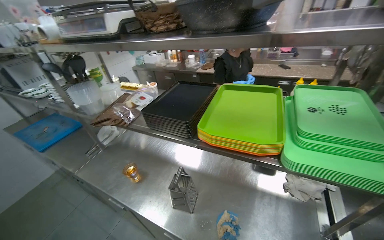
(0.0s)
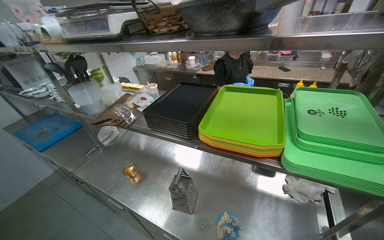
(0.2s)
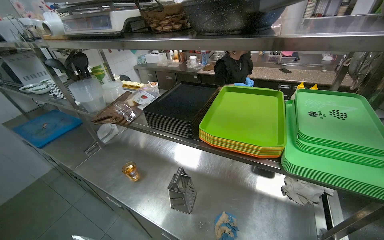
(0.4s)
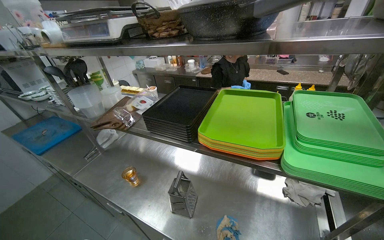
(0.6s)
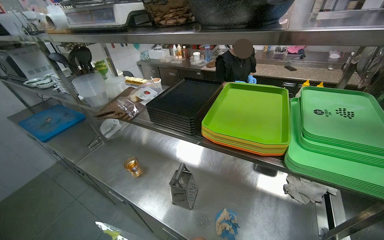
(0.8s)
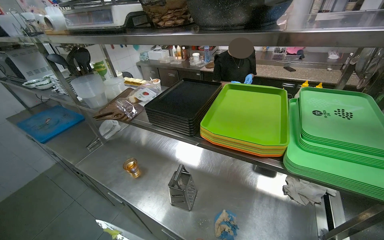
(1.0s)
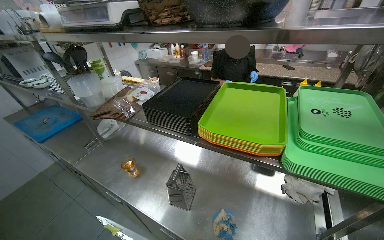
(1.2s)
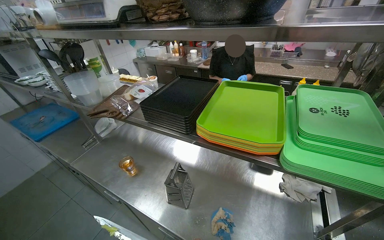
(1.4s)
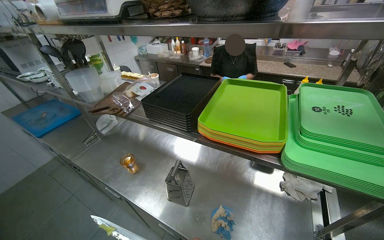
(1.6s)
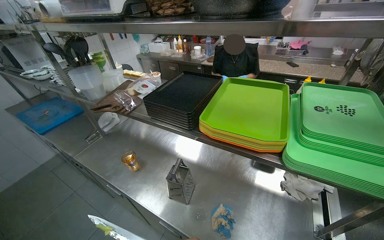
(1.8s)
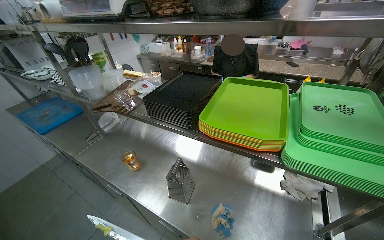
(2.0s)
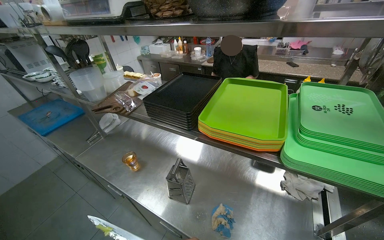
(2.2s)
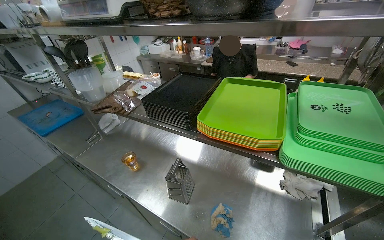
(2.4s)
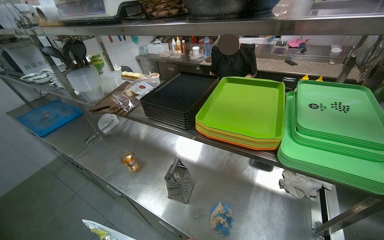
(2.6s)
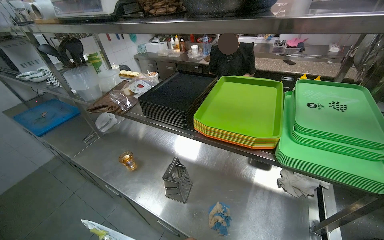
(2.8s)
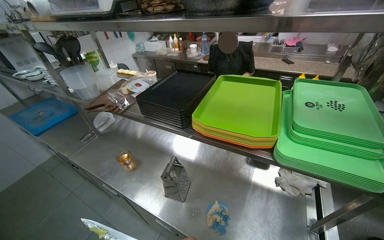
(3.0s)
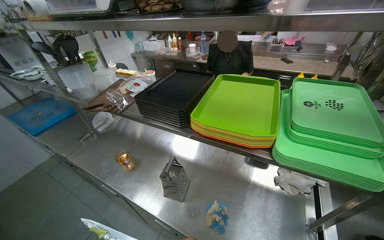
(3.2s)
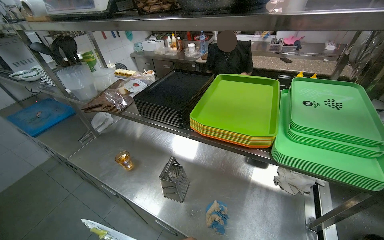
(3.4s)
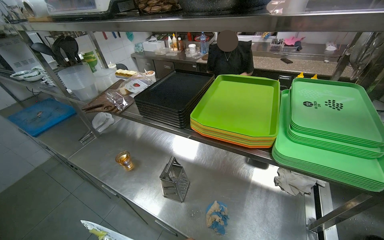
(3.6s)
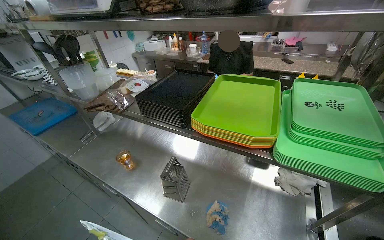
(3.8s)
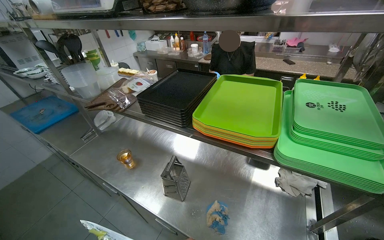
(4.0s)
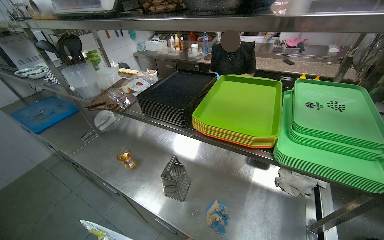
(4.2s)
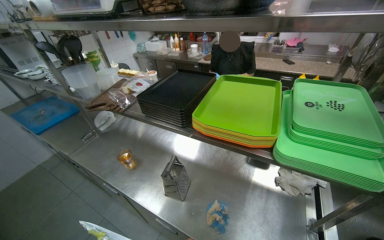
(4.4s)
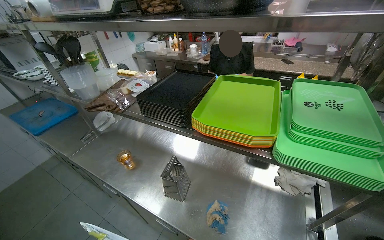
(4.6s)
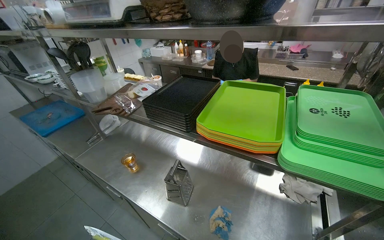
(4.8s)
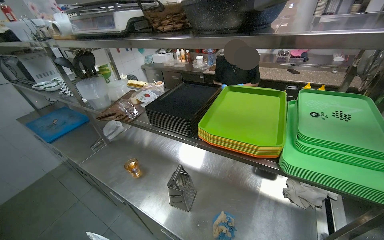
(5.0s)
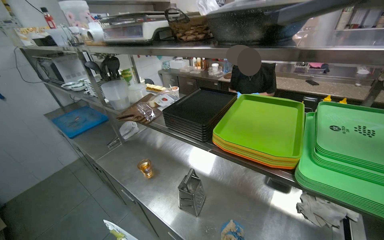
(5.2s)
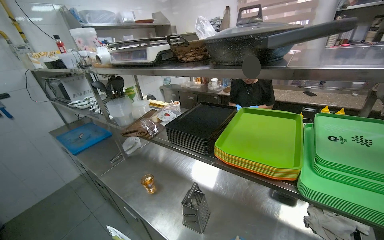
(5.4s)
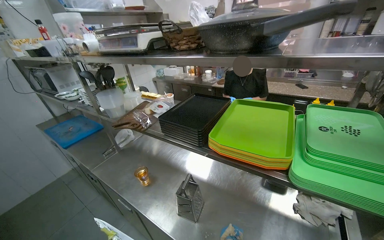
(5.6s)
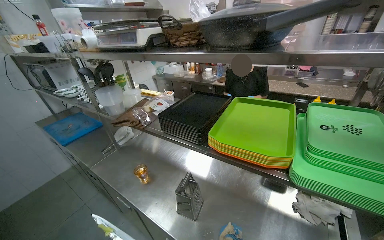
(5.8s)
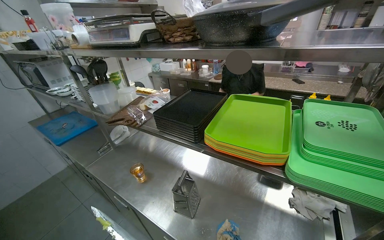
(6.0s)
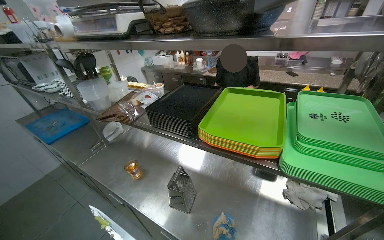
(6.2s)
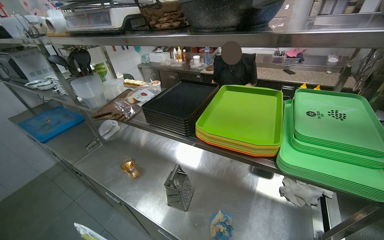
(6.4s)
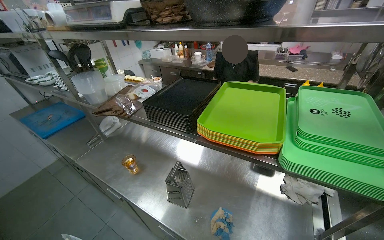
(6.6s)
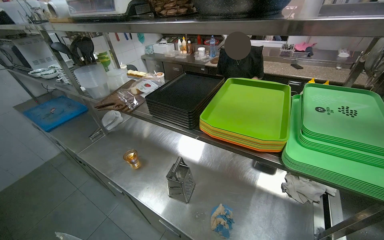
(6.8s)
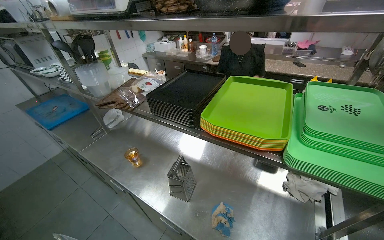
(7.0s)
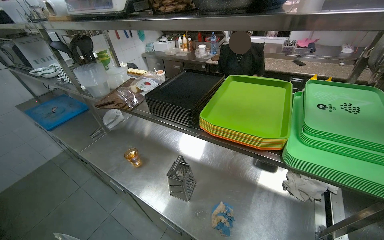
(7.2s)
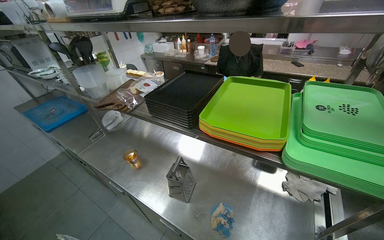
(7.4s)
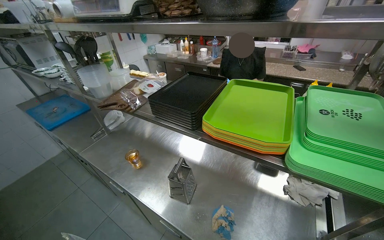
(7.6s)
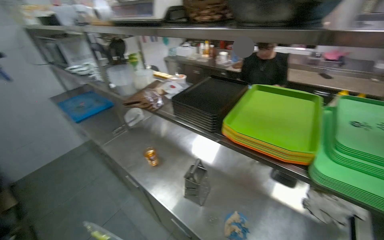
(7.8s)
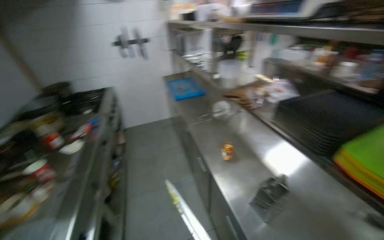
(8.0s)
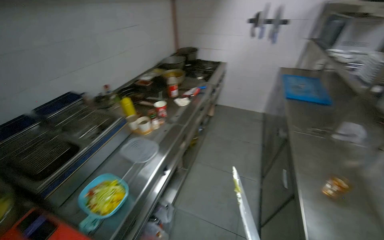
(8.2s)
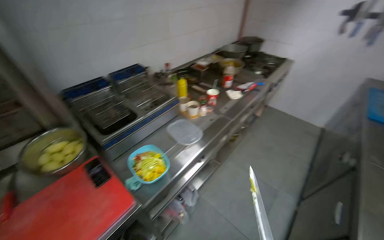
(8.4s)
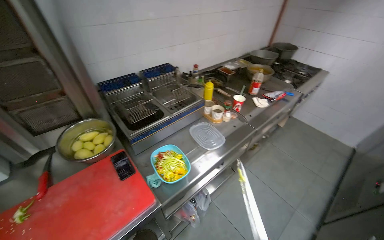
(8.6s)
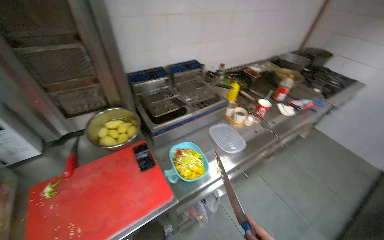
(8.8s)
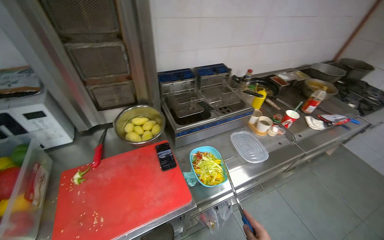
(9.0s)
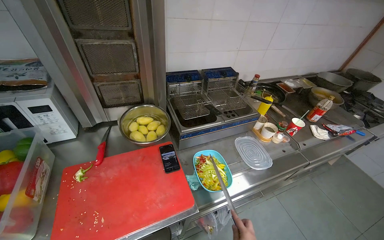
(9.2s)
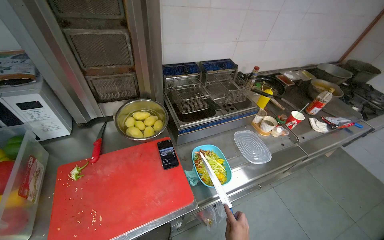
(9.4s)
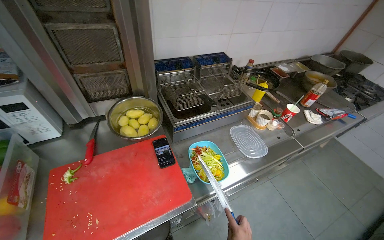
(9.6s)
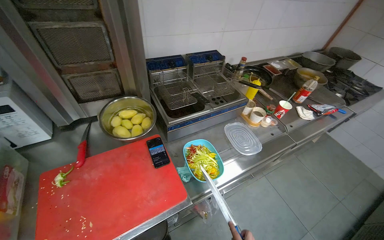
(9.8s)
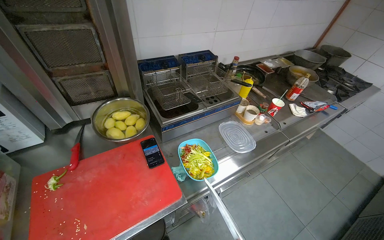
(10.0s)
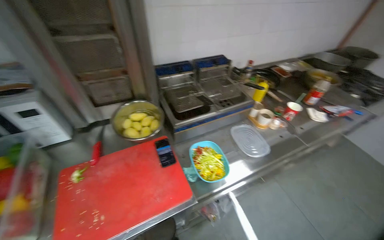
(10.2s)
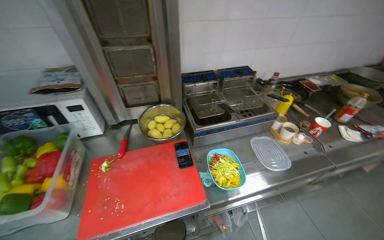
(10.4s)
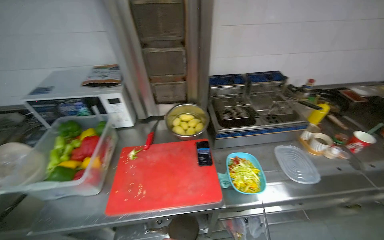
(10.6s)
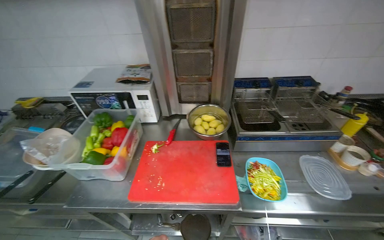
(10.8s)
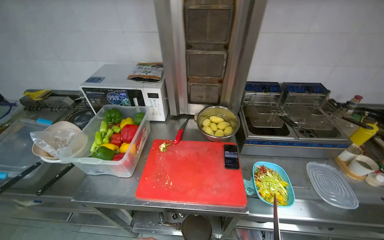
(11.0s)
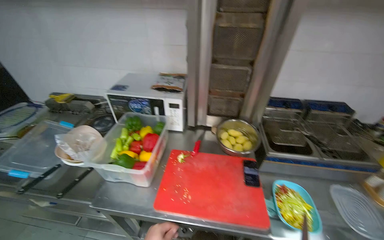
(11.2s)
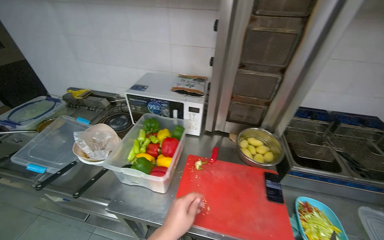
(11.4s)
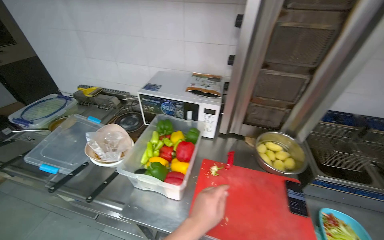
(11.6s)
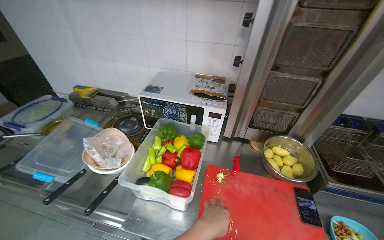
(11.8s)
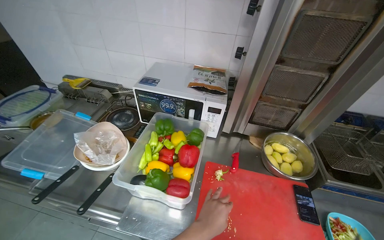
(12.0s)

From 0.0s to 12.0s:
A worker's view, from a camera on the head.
Job: preparing food.
The whole recording: Cutting bell peppers. The worker cuts bell peppers into strips on a red cutting board and transfers them to a container.
From 7.6s to 9.0s: The camera travels roughly 50 cm. The wearer looks some 125 degrees further to the left.
From 10.4s to 12.0s: The wearer looks roughly 30 degrees further to the left.

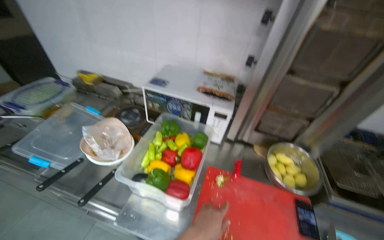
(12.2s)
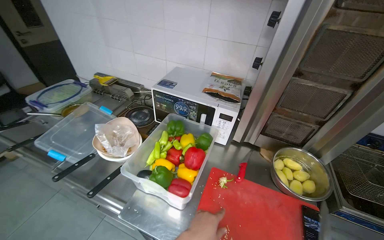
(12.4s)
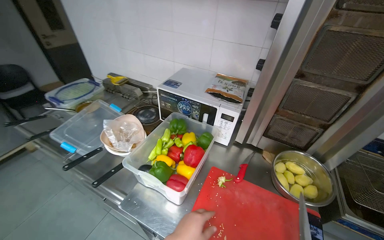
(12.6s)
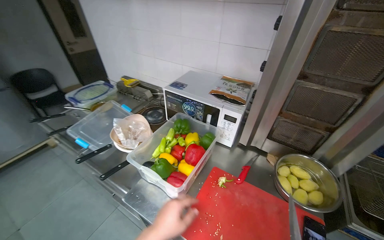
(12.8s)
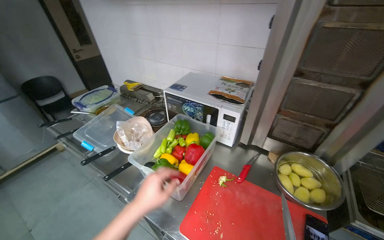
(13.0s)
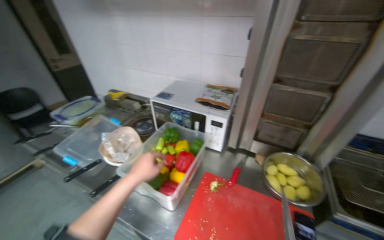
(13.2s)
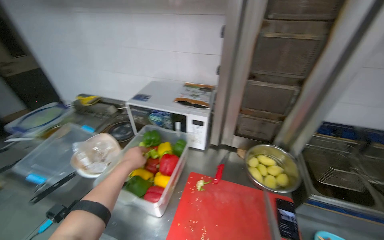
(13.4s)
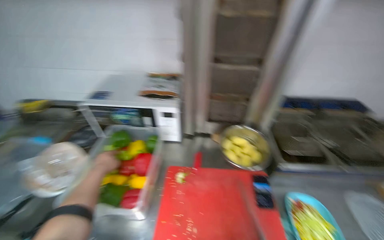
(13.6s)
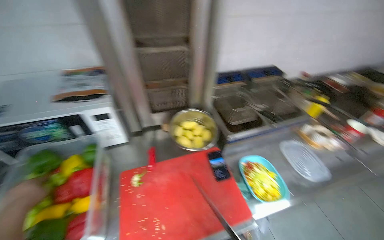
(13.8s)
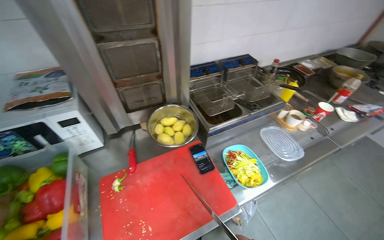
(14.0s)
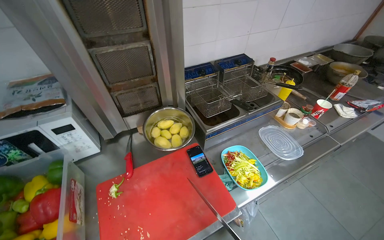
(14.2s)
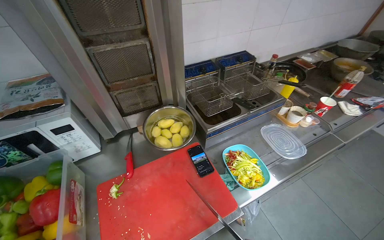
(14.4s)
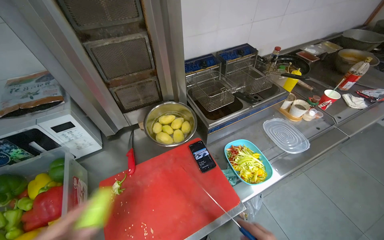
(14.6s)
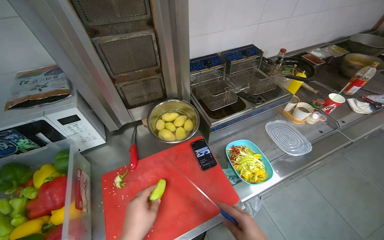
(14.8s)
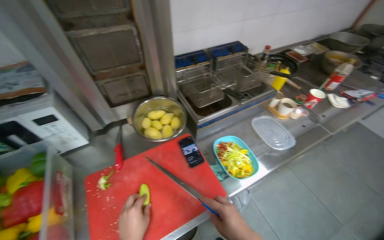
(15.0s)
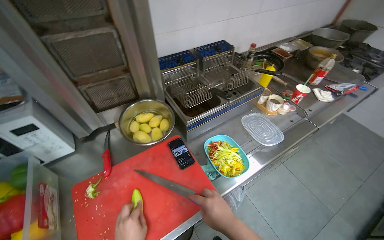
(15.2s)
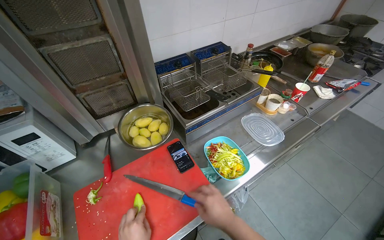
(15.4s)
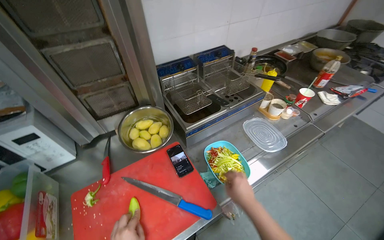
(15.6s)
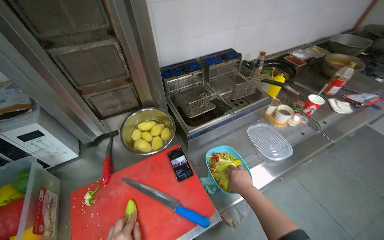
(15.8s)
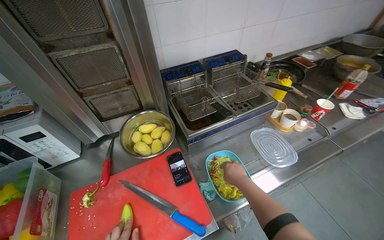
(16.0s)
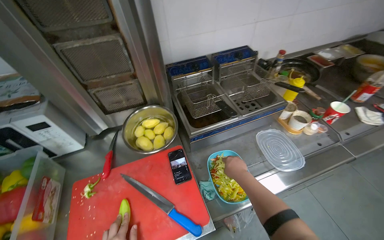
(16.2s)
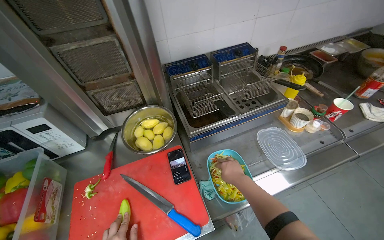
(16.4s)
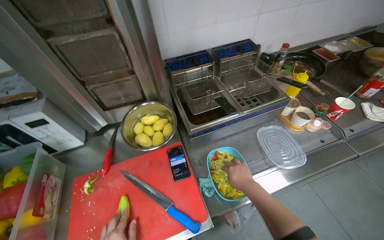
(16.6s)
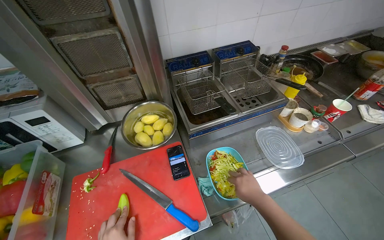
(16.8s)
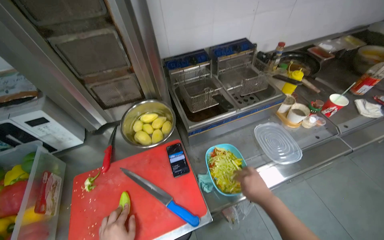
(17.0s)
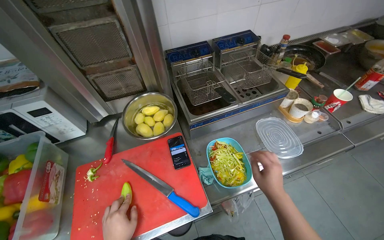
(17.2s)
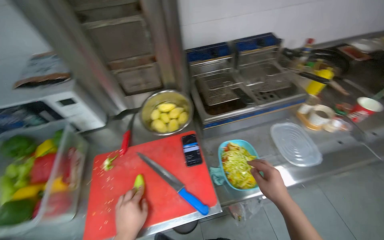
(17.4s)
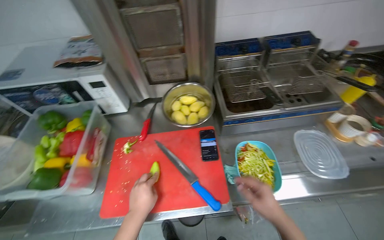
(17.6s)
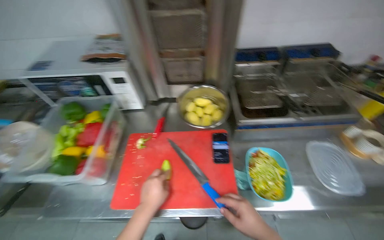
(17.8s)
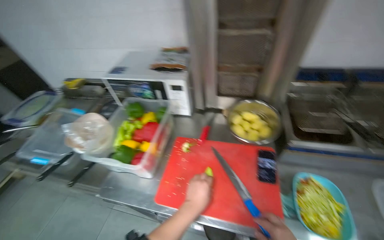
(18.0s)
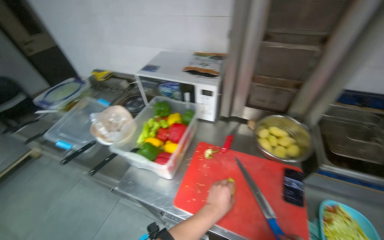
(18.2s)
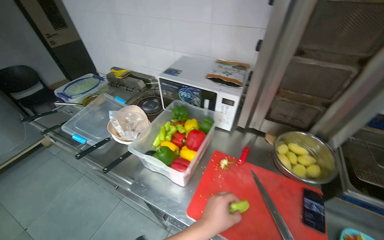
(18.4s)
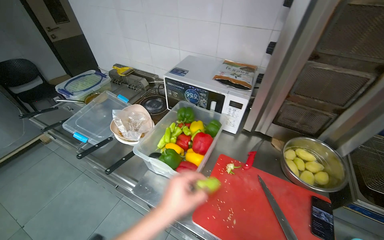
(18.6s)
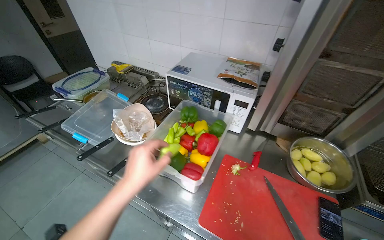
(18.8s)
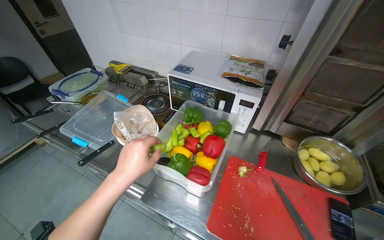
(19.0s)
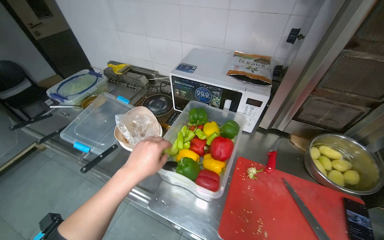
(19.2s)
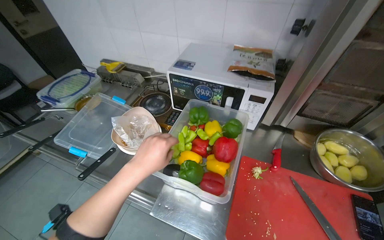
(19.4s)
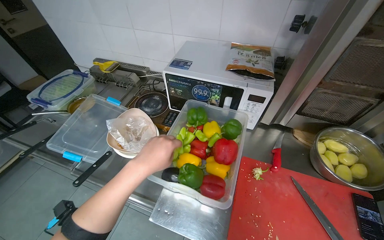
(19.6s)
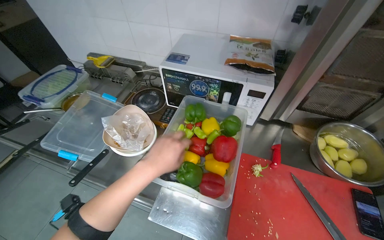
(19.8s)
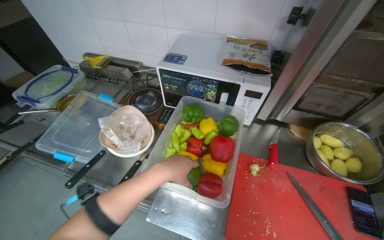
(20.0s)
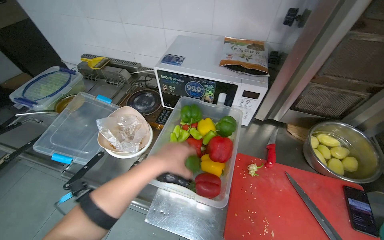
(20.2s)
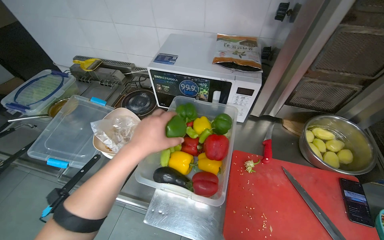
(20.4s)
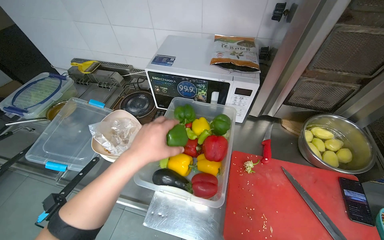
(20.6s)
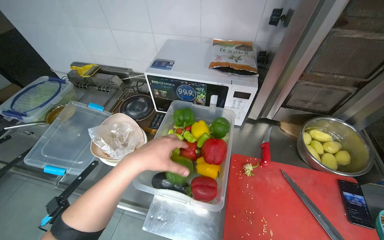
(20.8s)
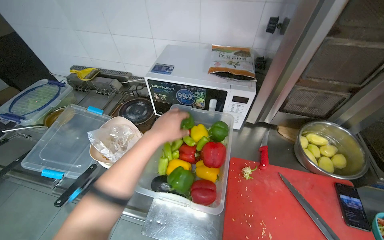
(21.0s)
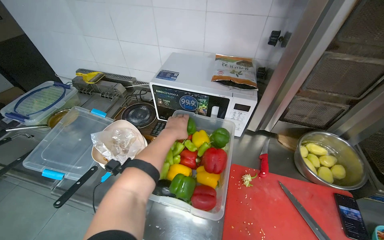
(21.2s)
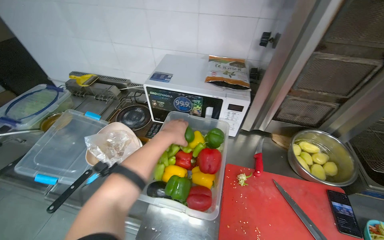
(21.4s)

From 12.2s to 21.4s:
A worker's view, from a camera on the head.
Job: preparing food.
The whole recording: Cutting bell peppers. The worker cuts bell peppers into strips on a red cutting board and transfers them to a container.
From 12.2s to 13.8s: The wearer's head swings some 35 degrees to the right.
From 15.2s to 16.8s: The right hand goes approximately 25 cm to the right and farther from the camera.
From 16.8s to 18.4s: The wearer's head swings roughly 45 degrees to the left.
From 18.4s to 19.8s: The left hand heads to the left and up the picture, covering some 35 cm.
From 19.8s to 21.4s: The left hand shifts about 10 cm up the picture.
